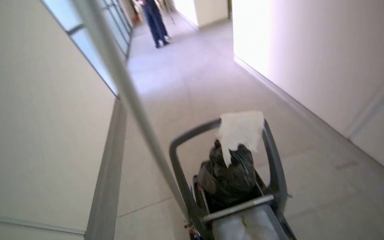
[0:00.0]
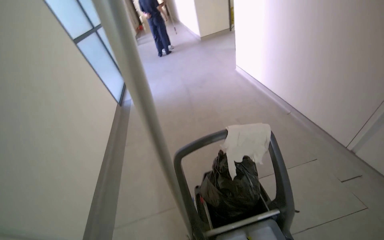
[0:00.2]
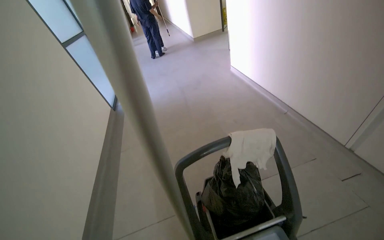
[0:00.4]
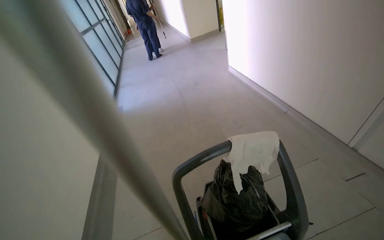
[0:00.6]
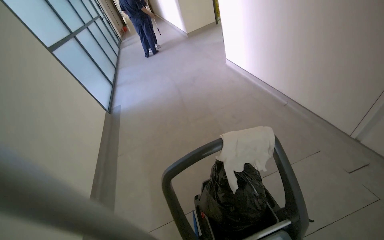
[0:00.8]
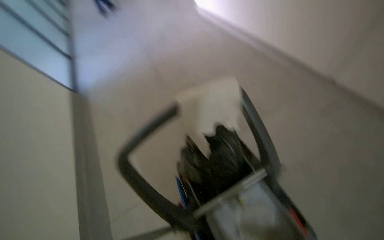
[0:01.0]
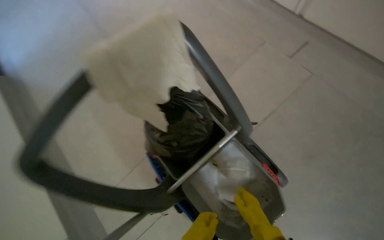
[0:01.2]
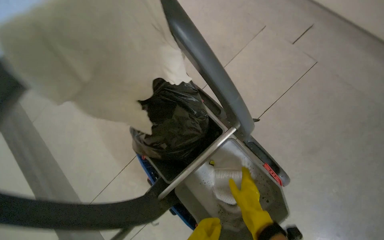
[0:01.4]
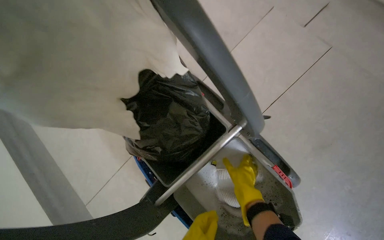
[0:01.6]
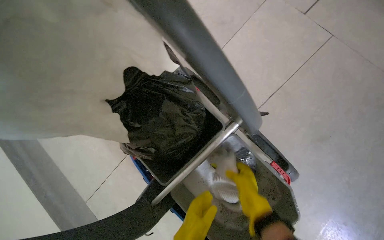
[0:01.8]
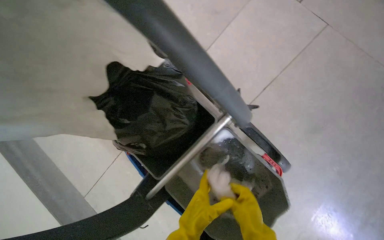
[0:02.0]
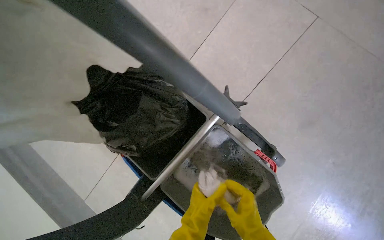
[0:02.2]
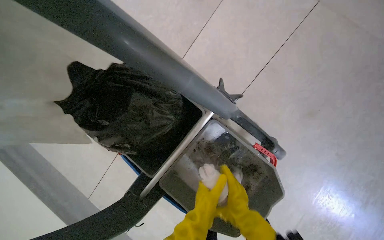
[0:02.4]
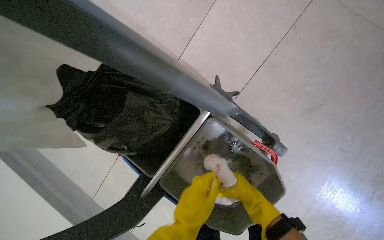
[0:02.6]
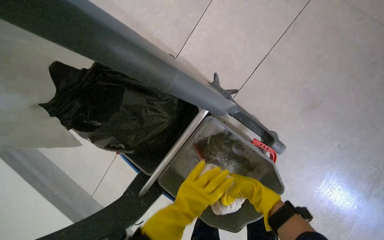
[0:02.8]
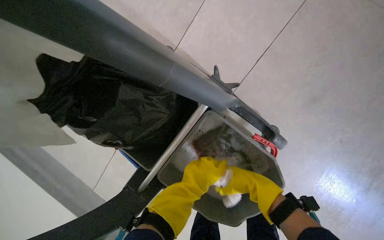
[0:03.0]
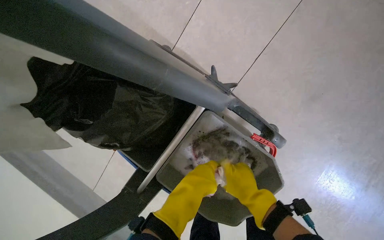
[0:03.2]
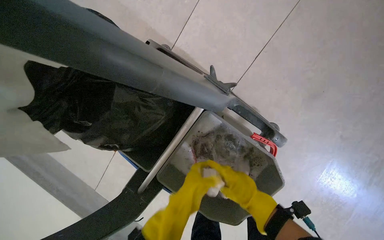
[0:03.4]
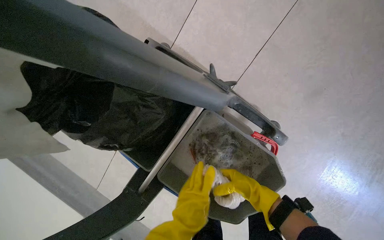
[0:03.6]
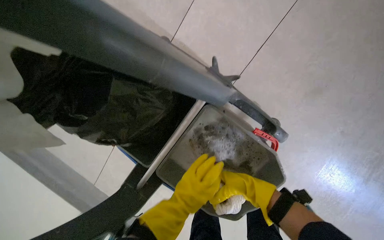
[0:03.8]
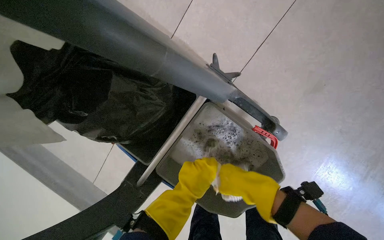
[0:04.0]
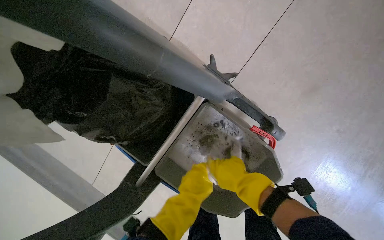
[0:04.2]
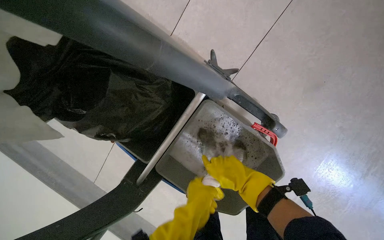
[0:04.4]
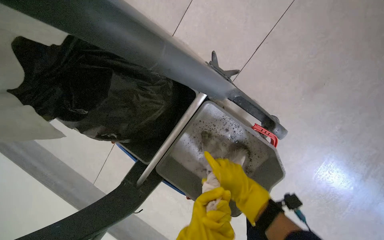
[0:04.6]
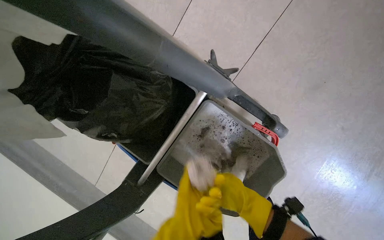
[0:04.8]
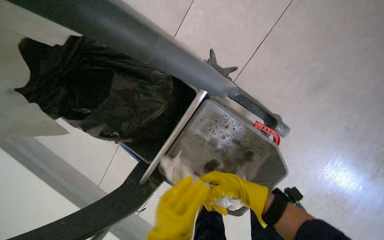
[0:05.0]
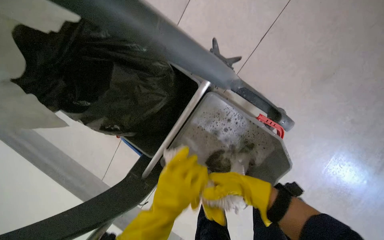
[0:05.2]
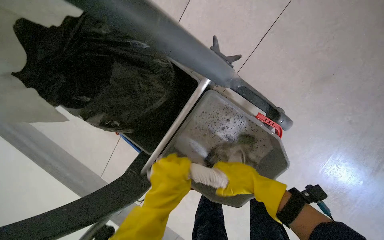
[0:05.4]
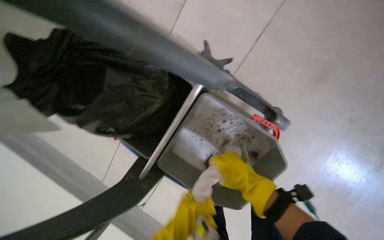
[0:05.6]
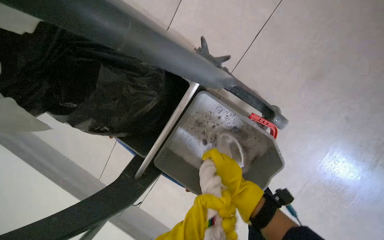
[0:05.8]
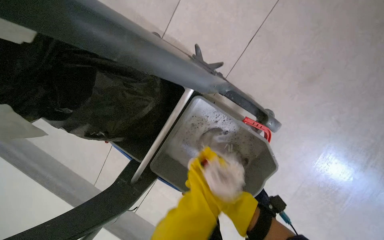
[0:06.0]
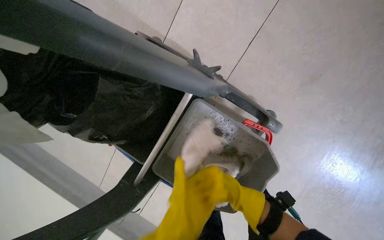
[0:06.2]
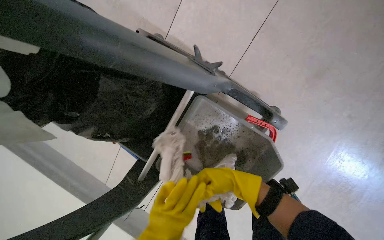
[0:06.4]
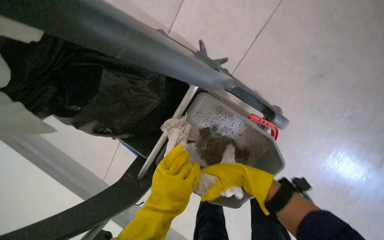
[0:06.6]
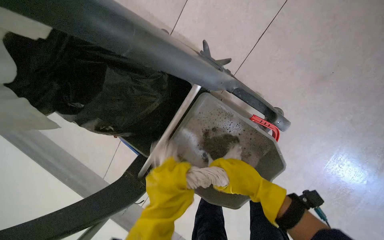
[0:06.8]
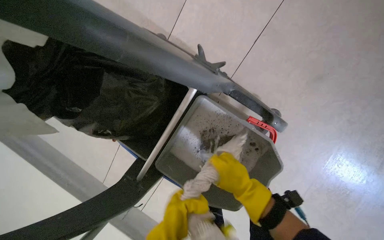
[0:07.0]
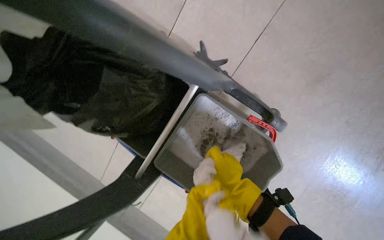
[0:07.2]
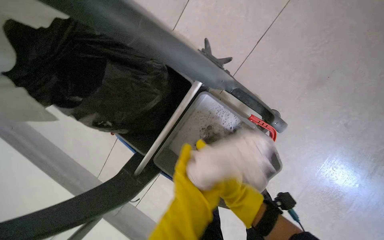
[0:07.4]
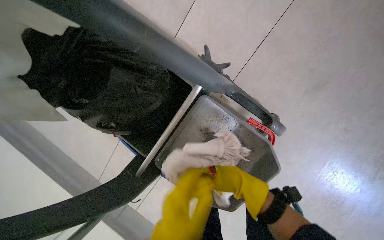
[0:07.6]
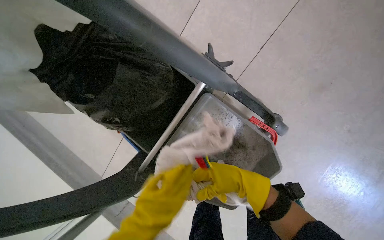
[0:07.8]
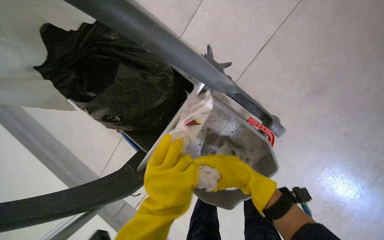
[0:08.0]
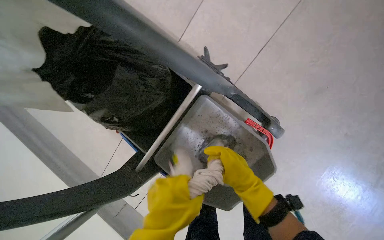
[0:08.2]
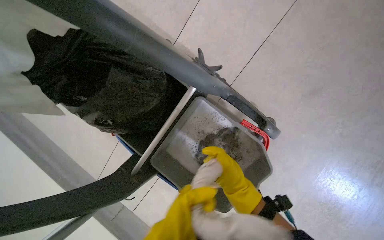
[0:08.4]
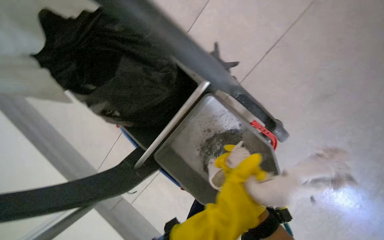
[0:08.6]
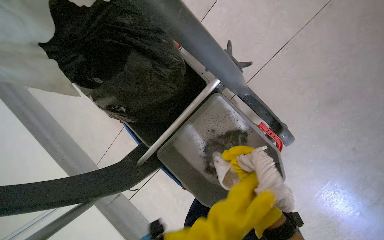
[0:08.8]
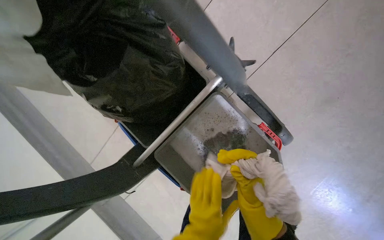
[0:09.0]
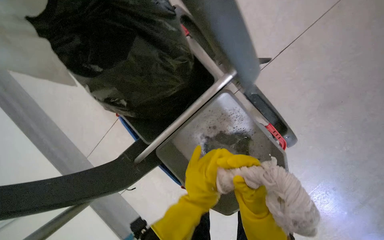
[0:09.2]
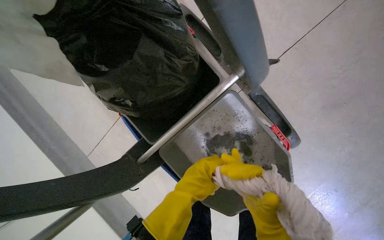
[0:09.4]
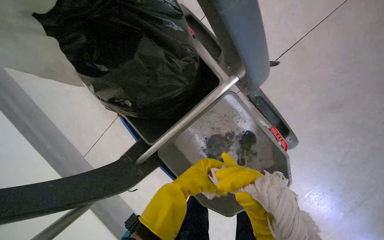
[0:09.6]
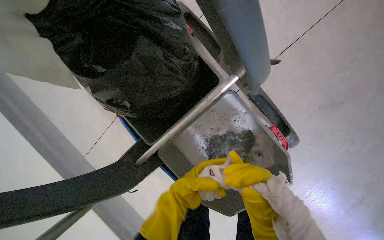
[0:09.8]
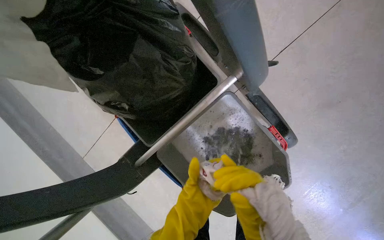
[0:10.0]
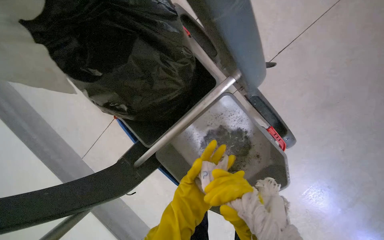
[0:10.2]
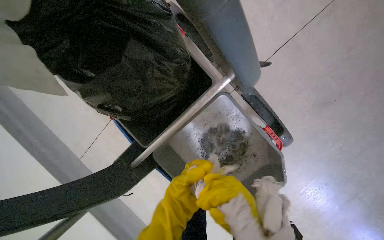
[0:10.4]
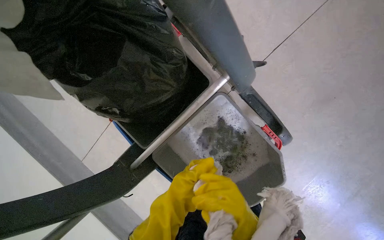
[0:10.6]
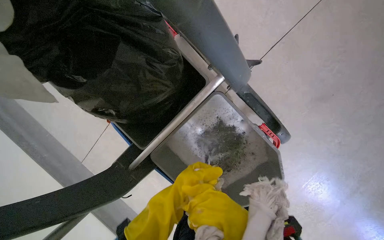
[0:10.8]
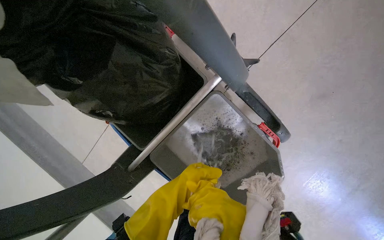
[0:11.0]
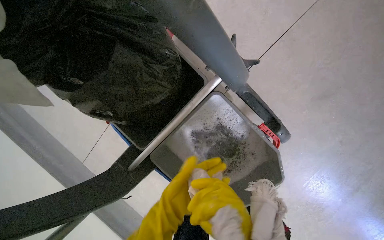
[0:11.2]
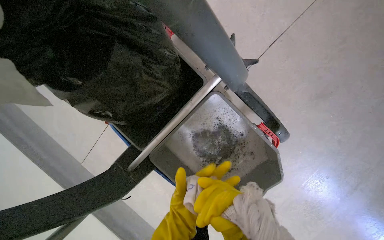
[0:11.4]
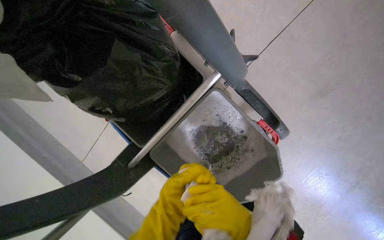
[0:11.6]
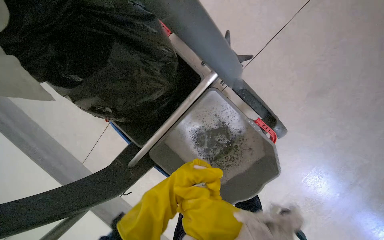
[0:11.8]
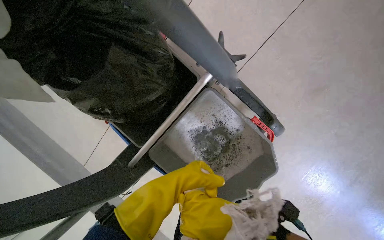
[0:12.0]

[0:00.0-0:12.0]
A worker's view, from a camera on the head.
Job: preparing cleaning supplies.
The whole recording: Cleaning and wringing cloth. The worker cleans and wrings a cloth in the bucket.
0:00.0 to 0:01.6: The head travels about 50 cm. The head turns to the right by approximately 30 degrees. The view tips downward by roughly 30 degrees.
0:01.6 to 0:03.0: The view tips downward by about 15 degrees.
0:03.0 to 0:04.4: The left hand goes roughly 10 cm down the picture, while the right hand moves nearer and farther over about 15 cm, changing direction 2 times.
0:04.4 to 0:06.0: The right hand moves down the picture and farther from the camera, approximately 20 cm.
0:09.0 to 0:10.4: The right hand moves roughly 20 cm farther from the camera and comes back.

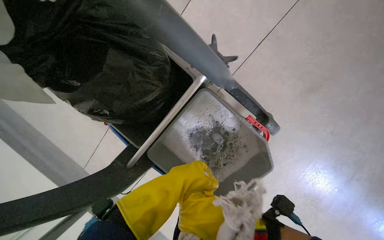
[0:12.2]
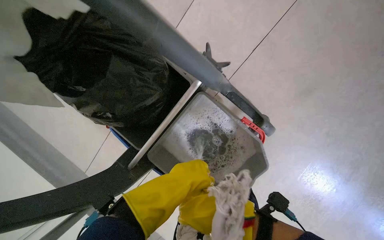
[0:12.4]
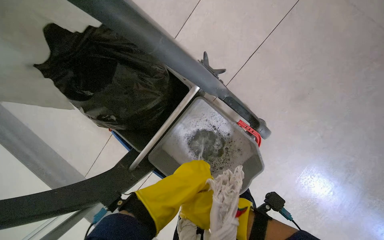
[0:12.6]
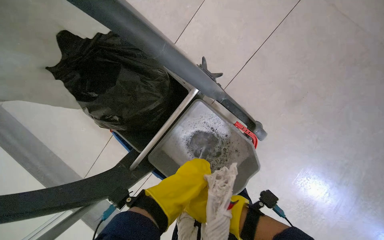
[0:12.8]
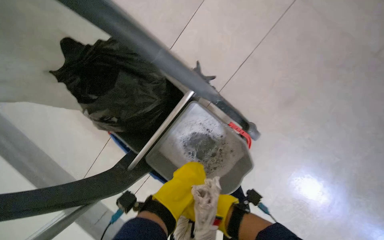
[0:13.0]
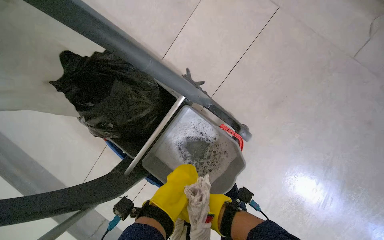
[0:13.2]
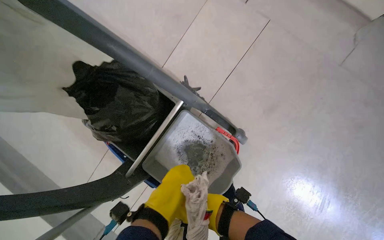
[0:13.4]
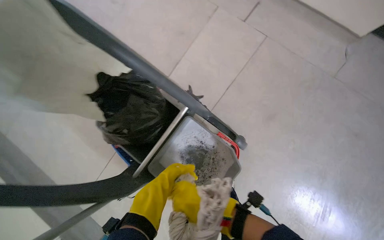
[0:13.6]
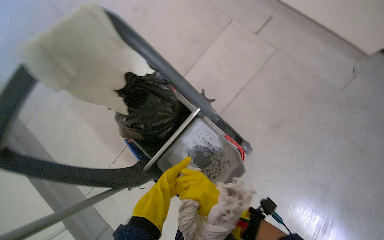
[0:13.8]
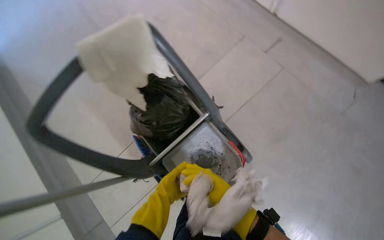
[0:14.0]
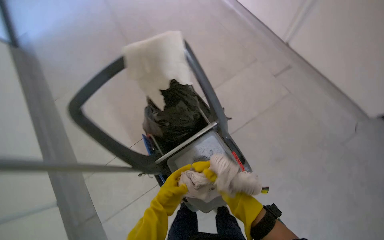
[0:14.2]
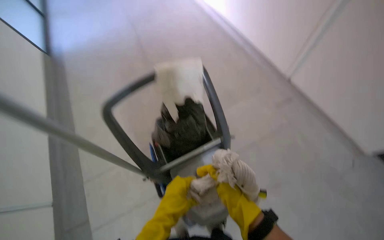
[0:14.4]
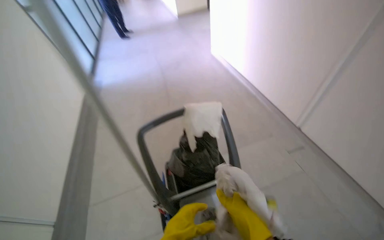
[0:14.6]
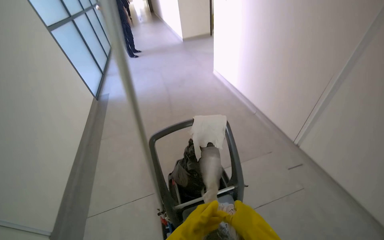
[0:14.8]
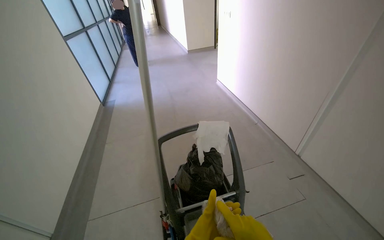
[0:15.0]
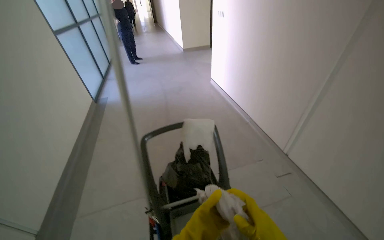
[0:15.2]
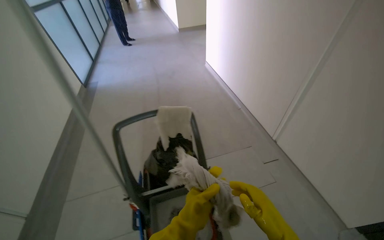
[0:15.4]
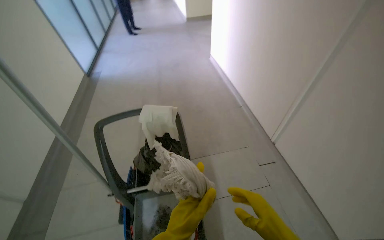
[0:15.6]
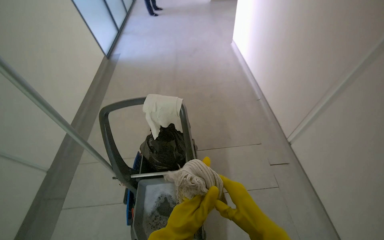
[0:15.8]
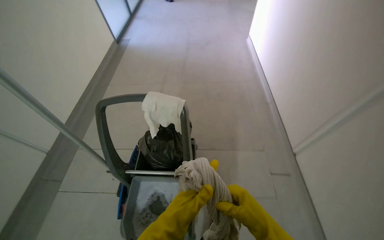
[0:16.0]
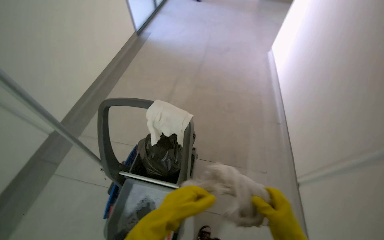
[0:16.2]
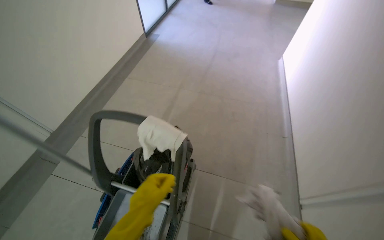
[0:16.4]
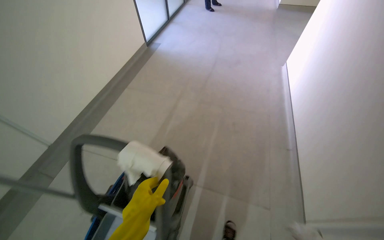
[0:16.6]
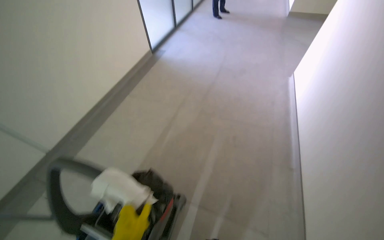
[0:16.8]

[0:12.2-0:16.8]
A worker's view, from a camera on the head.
Job: preparing cleaning supplies.
The whole recording: Cleaning and wringing cloth. The worker cleans and wrings a cloth in the bucket.
0:12.2 to 0:13.8: The camera pitches upward, by approximately 20 degrees.
0:13.8 to 0:15.2: The camera travels some 50 cm. The view tilts approximately 40 degrees upward. Everything in view rotates about 35 degrees clockwise.
0:15.2 to 0:16.8: The camera is carried about 70 cm. The wearer looks some 35 degrees further to the left. The view tips downward by approximately 15 degrees.

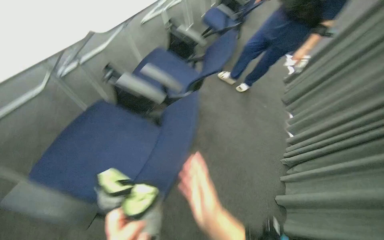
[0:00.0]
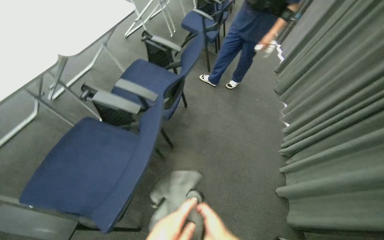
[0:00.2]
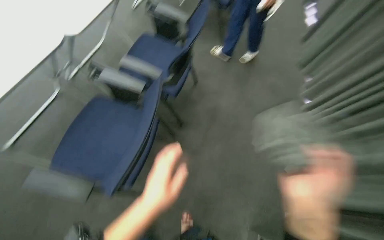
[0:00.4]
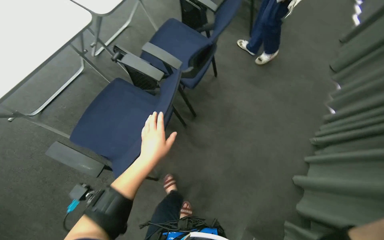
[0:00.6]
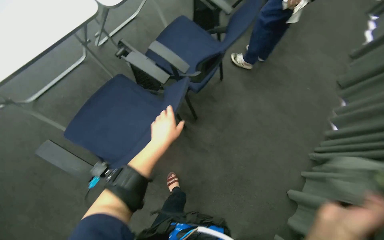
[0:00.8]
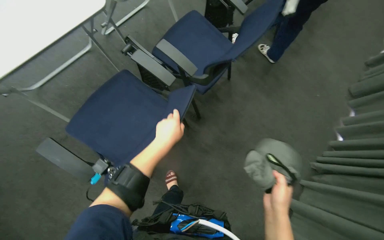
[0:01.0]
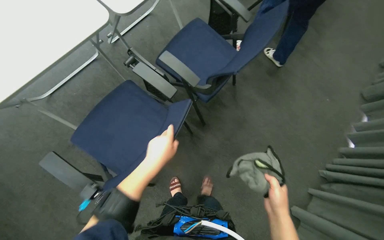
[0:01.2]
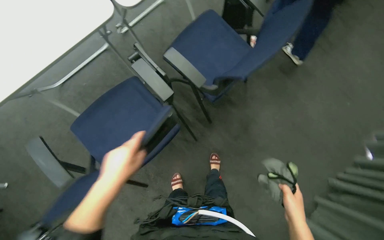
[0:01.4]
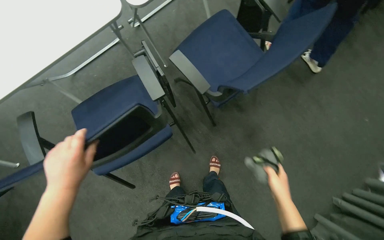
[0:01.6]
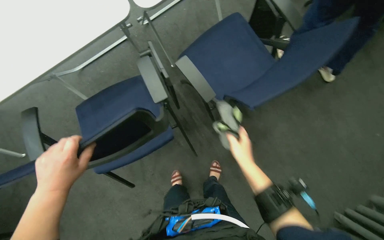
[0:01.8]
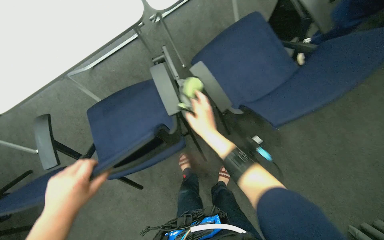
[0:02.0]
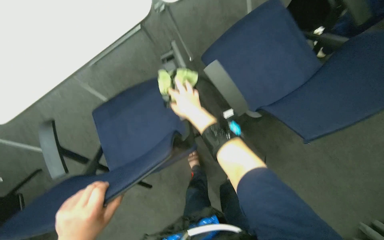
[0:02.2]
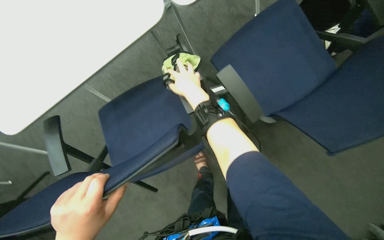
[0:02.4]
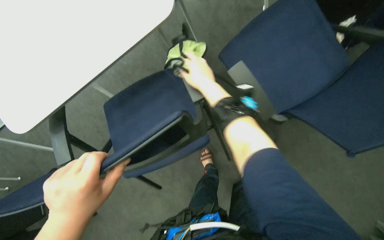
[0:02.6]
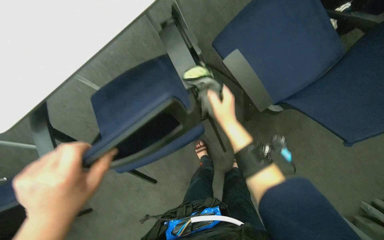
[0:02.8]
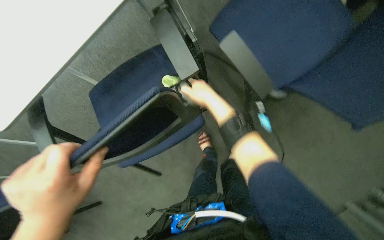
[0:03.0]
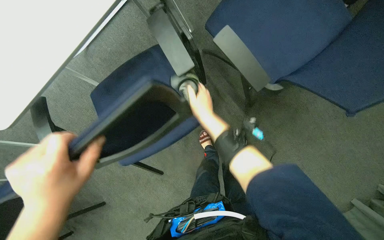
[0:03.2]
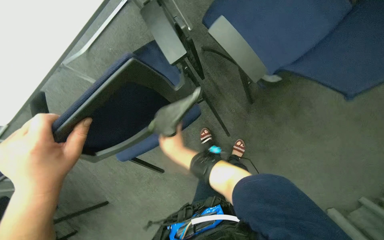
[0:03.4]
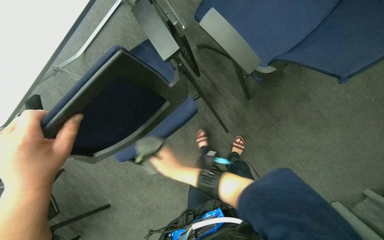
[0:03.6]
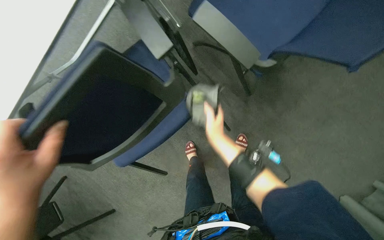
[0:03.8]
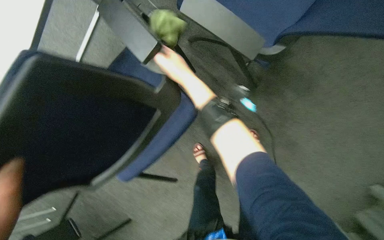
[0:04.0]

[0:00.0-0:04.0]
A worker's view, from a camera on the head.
Job: wiping surfaces.
The whole recording: Wiping conference room tables. The worker wipes multiple conference room tables with a cloth.
0:00.0 to 0:01.4: The wearer looks approximately 25 degrees further to the left. The view tilts some 20 degrees downward.
0:01.4 to 0:02.6: The wearer looks roughly 20 degrees further to the left. The right hand goes roughly 60 cm up the picture and to the left.
0:02.6 to 0:04.0: The right hand travels down the picture and back again, about 35 cm each way.
